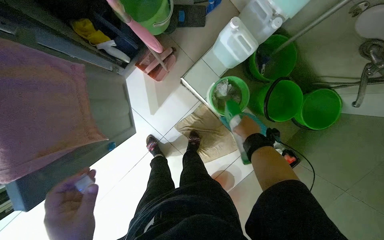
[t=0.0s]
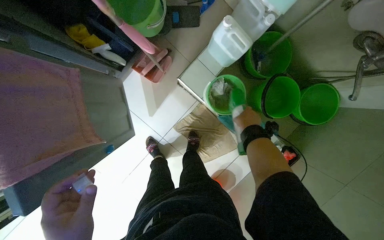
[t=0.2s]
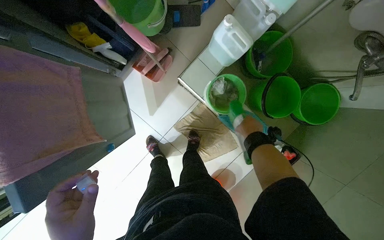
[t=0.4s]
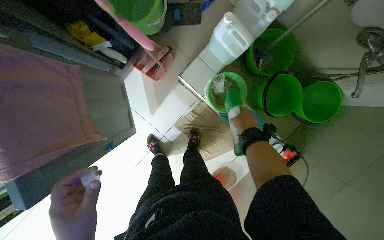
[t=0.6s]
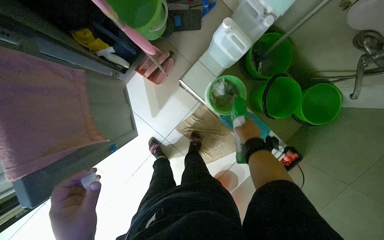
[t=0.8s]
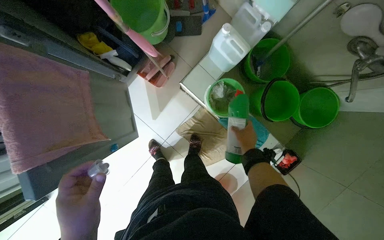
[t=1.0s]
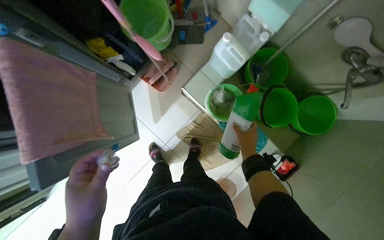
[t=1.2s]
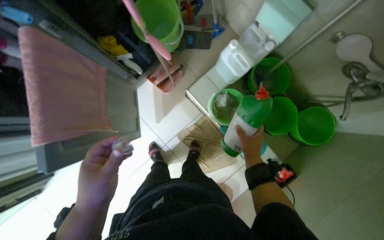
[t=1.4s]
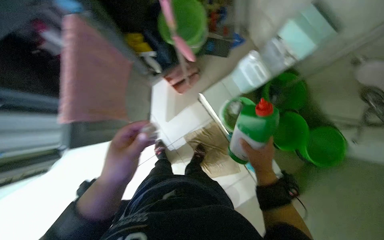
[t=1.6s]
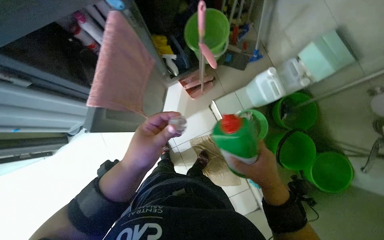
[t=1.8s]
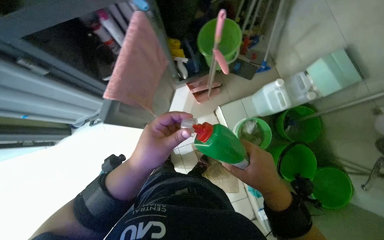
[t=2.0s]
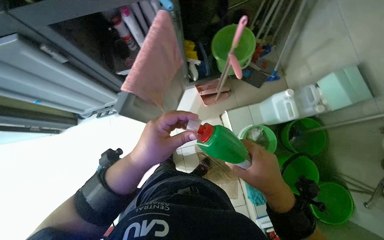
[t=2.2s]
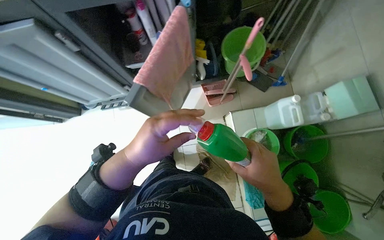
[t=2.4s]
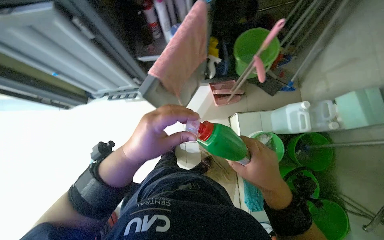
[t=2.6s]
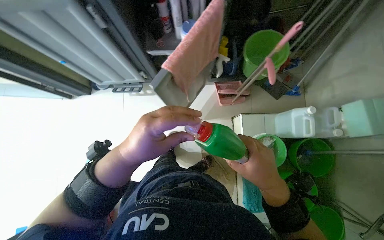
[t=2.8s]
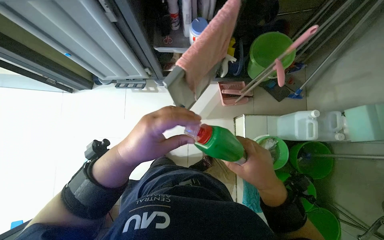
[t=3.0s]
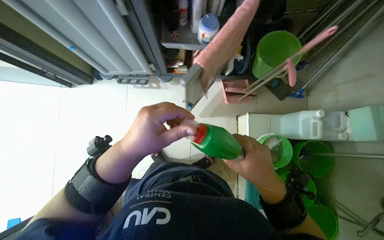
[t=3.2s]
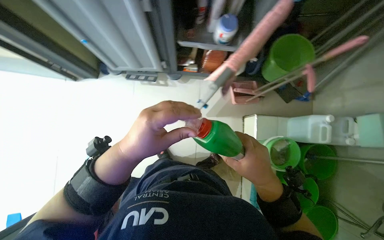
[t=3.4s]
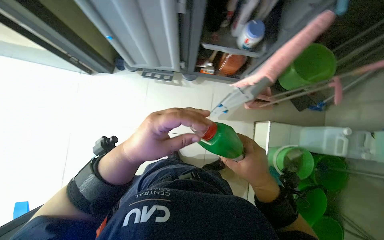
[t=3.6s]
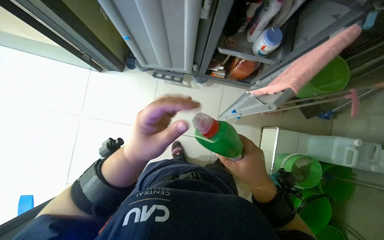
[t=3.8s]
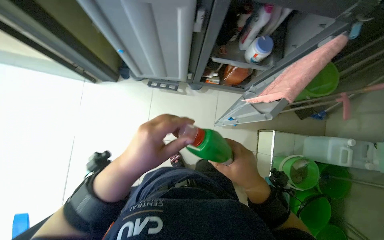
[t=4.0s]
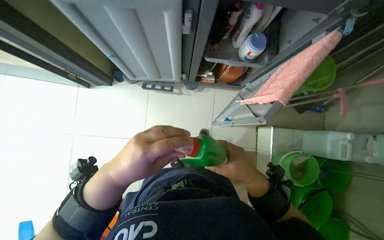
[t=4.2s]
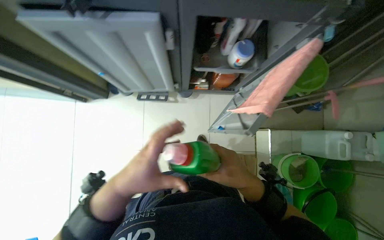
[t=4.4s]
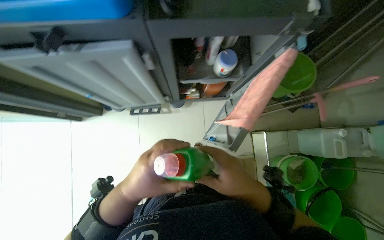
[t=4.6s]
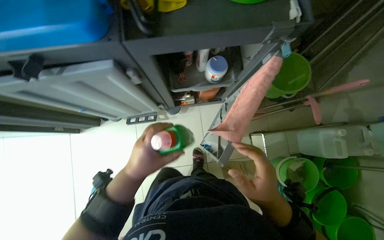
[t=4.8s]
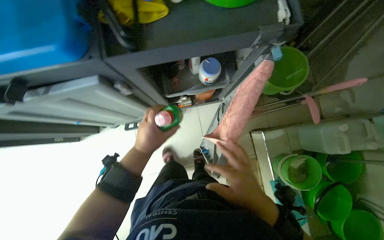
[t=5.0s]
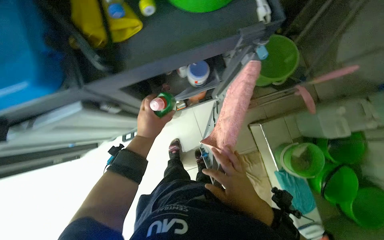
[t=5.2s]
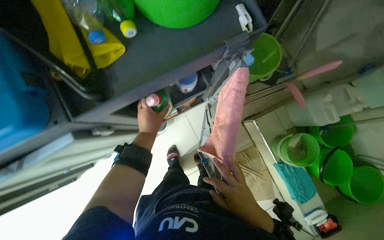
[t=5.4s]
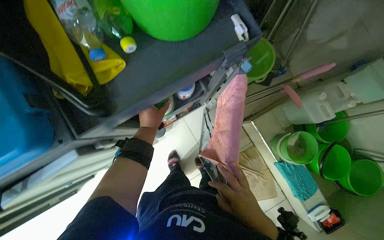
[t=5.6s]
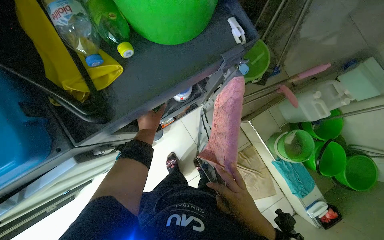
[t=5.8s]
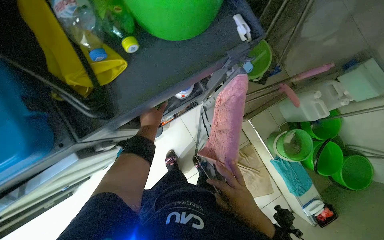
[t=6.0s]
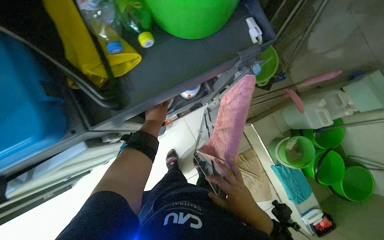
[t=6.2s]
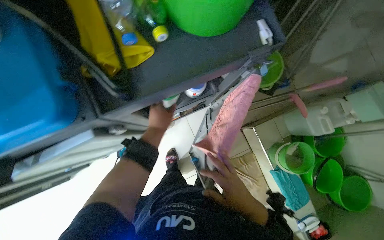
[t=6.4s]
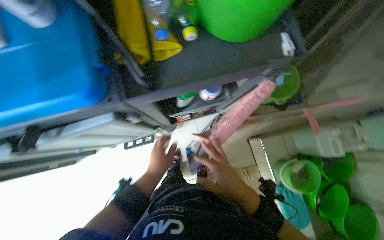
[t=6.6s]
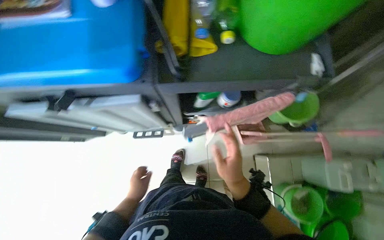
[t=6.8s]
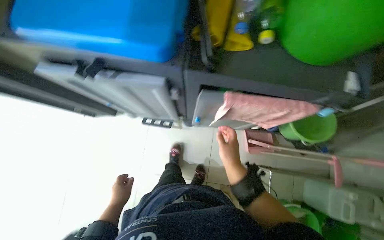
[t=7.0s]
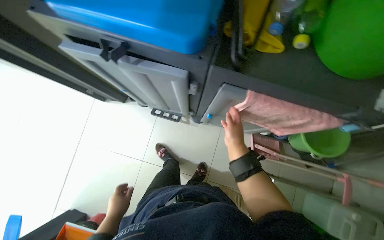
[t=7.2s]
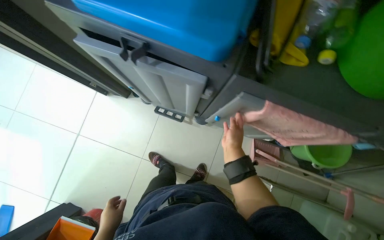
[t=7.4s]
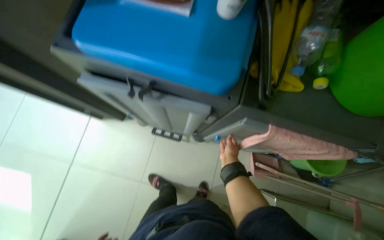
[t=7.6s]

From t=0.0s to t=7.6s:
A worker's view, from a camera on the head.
Job: preparing cleaning supplies.
The whole recording: Preparing cleaning supplies. The worker takes out cleaning solution, pours it into a bucket, and retrieves a cleaning cloth.
From t=0.0s to t=1.6s: The right hand moves nearer to the camera and down the picture, approximately 15 cm.
From t=1.6s to t=3.0s: Everything in view rotates about 35 degrees clockwise. The right hand is displaced to the left and nearer to the camera by some 25 cm.
From t=3.0s to t=4.6s: The right hand travels to the left by some 20 cm.
From t=4.6s to t=6.0s: Everything in view rotates roughly 25 degrees counterclockwise. The left hand goes approximately 50 cm up the picture and farther from the camera.
From t=6.0s to t=7.6s: The scene turns roughly 50 degrees clockwise in the picture.

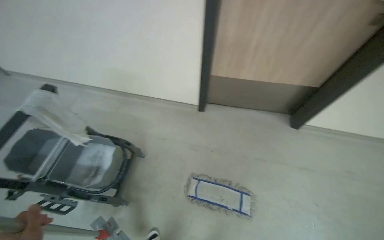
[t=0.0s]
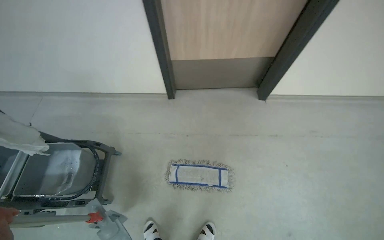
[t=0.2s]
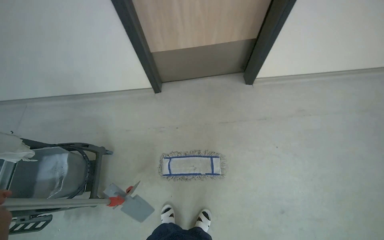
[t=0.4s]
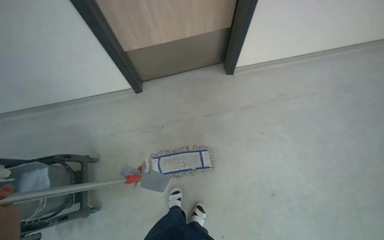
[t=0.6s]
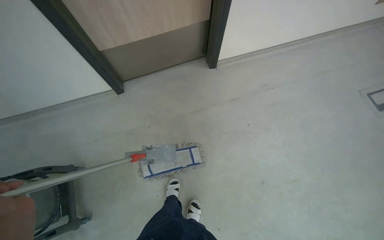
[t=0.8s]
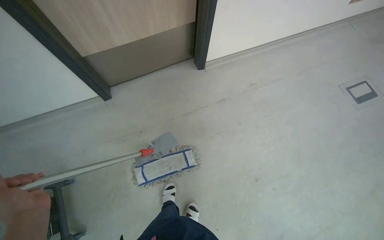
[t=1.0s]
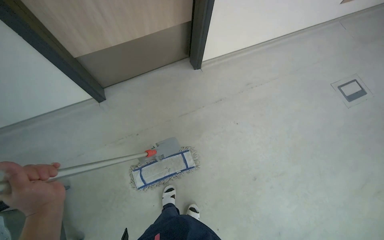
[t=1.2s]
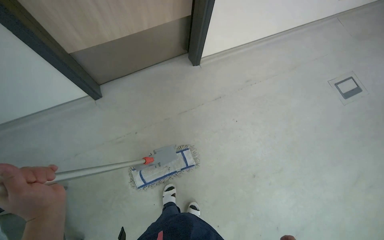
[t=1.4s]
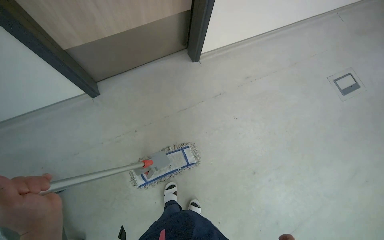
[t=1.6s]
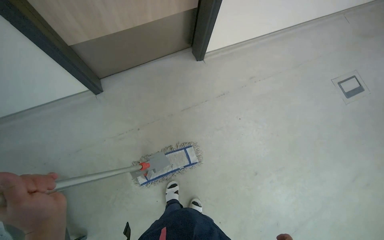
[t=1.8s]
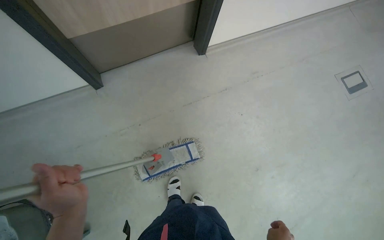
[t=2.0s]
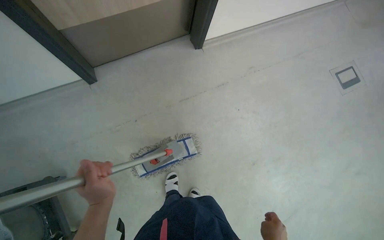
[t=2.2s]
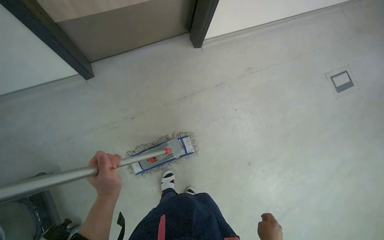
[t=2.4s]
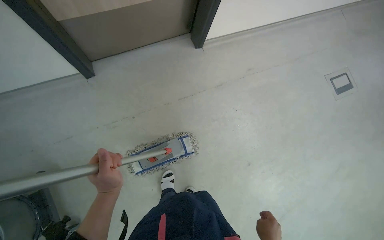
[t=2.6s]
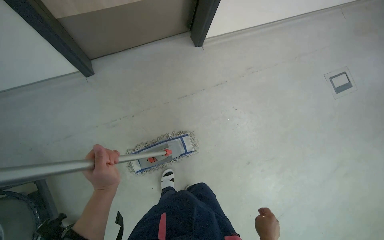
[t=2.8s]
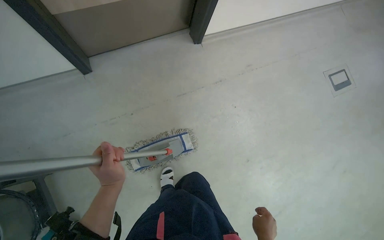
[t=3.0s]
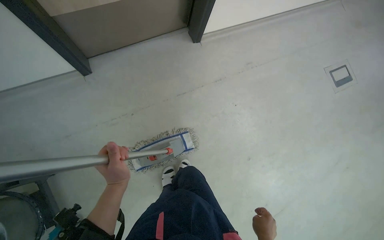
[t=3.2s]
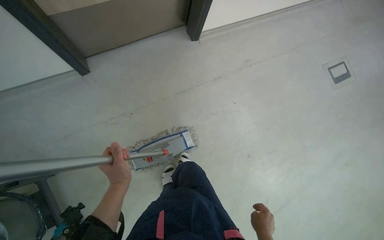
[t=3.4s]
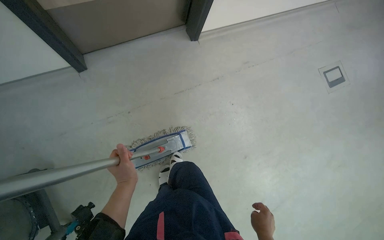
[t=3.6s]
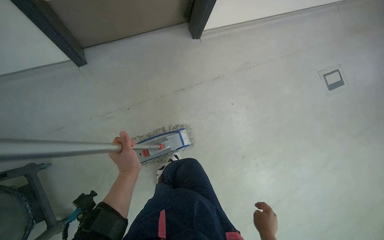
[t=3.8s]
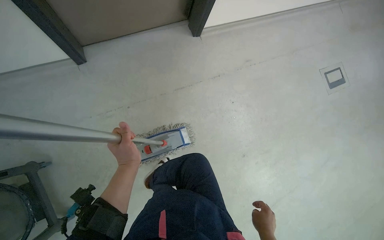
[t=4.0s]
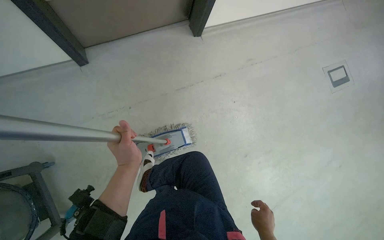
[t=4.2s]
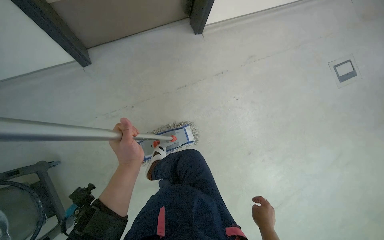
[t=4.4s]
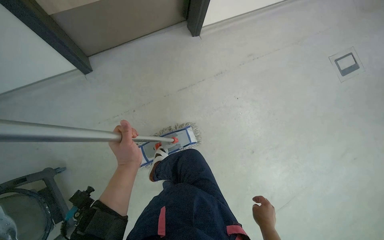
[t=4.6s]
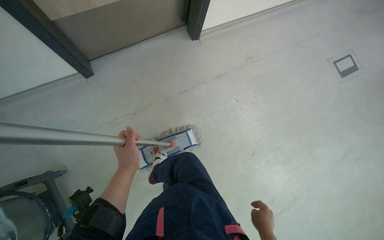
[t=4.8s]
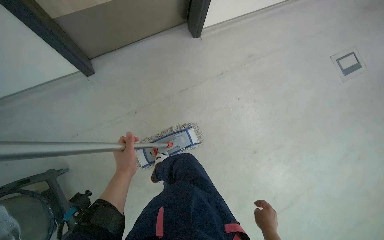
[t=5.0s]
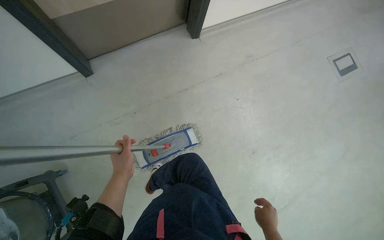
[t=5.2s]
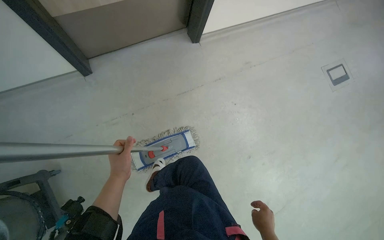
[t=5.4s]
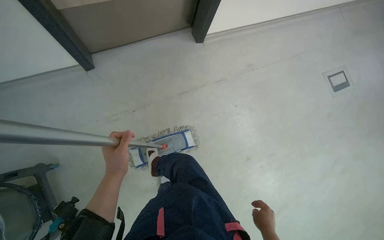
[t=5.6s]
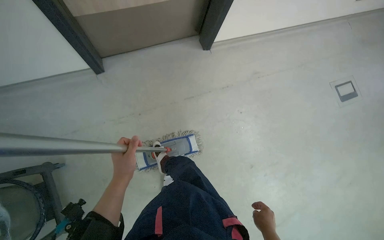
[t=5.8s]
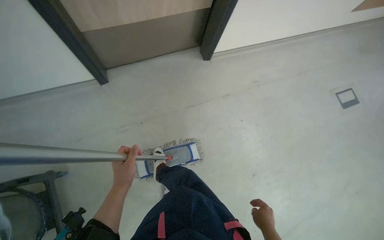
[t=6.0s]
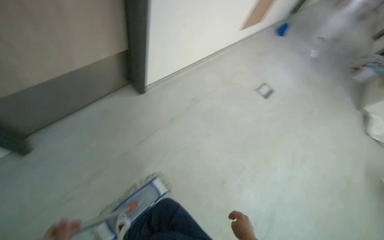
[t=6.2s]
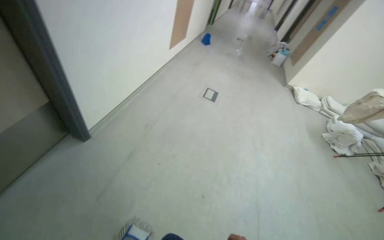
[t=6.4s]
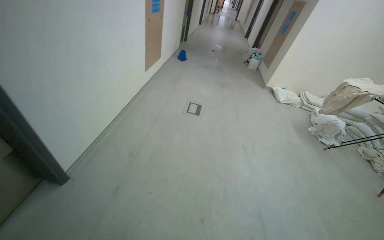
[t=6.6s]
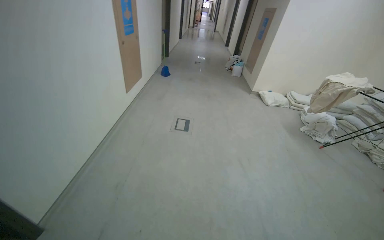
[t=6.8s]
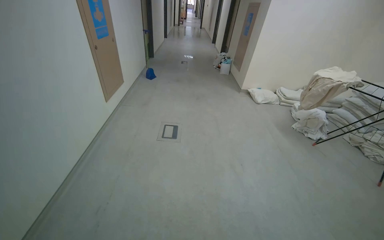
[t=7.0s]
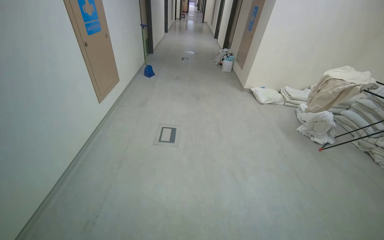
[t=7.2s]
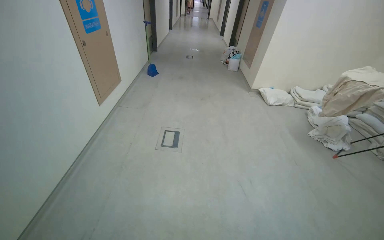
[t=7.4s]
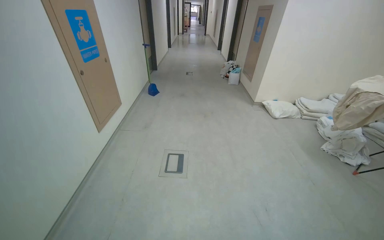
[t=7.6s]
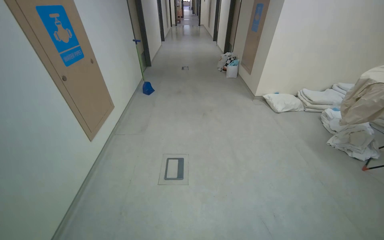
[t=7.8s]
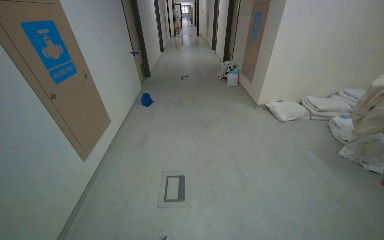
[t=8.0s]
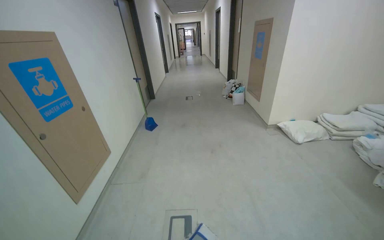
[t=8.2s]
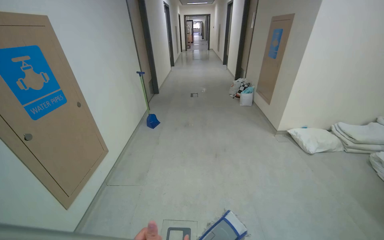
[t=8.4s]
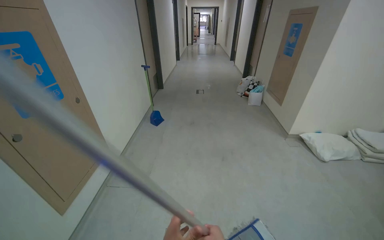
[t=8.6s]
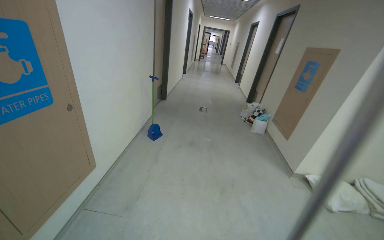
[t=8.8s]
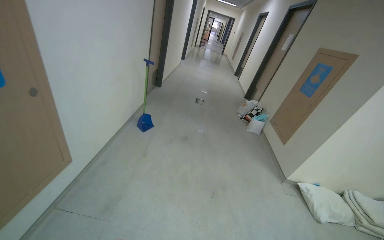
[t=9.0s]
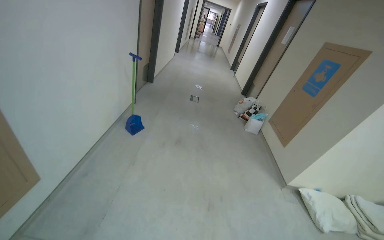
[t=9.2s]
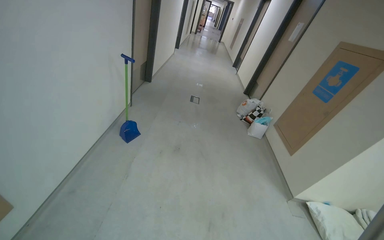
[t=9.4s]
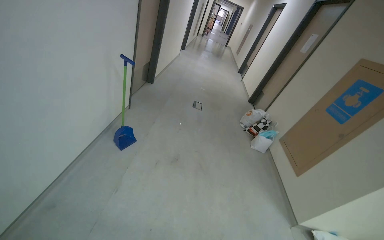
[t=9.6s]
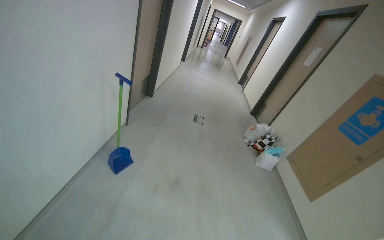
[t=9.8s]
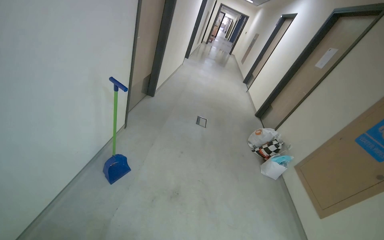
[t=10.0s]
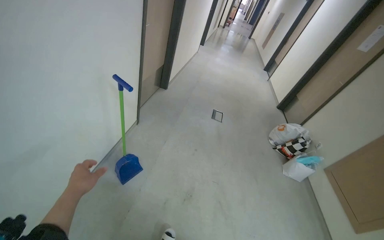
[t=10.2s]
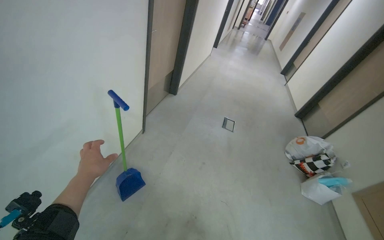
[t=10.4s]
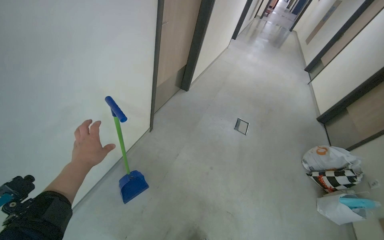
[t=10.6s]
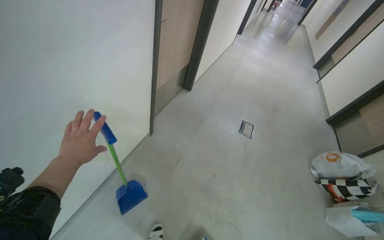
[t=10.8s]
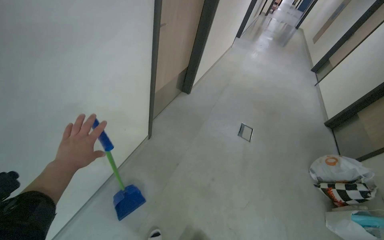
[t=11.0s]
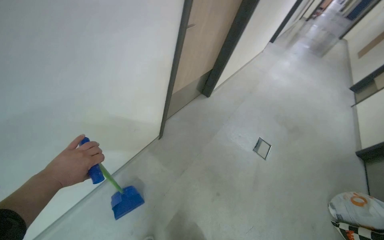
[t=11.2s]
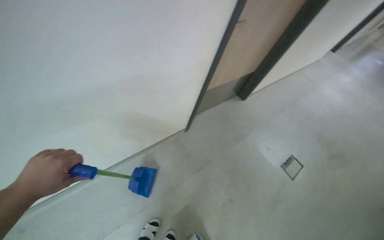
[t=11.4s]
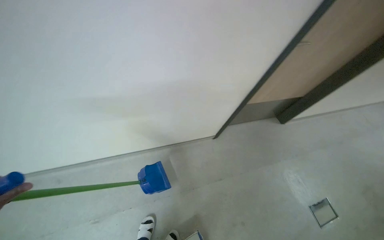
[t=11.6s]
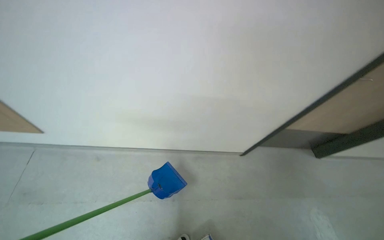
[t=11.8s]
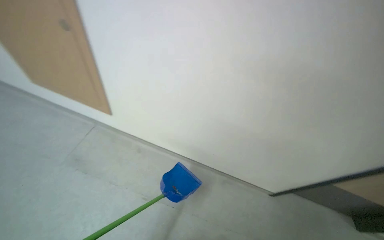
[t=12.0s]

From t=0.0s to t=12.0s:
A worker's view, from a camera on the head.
Job: mopping floor.
The whole recording: Mopping floor. The worker mops the floor in the hallway.
From t=0.0s to t=1.6s: The head turns to the right by some 40 degrees. The view tilts about 15 degrees downward.
From t=1.6s to t=3.0s: The left hand heads farther from the camera, covering approximately 15 cm.
From t=6.0s to t=7.6s: The camera travels roughly 1 m. The wearer's head swings roughly 75 degrees to the right. The view tilts approximately 25 degrees upward.
From t=7.6s to t=9.0s: The wearer moves some 1 m.
From t=9.0s to t=10.4s: The camera is carried about 1.5 m.
From t=10.4s to t=12.0s: The head rotates roughly 80 degrees to the left.
